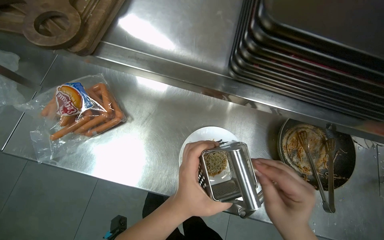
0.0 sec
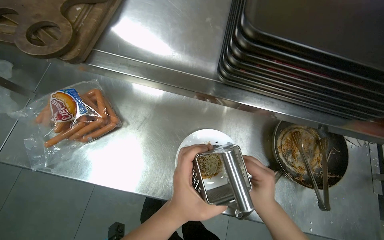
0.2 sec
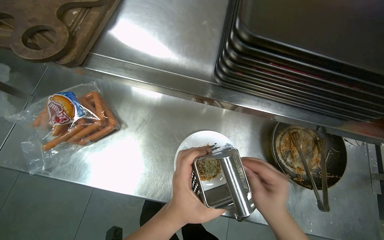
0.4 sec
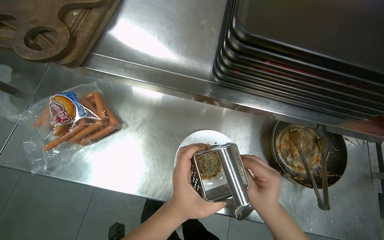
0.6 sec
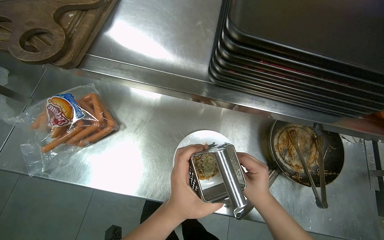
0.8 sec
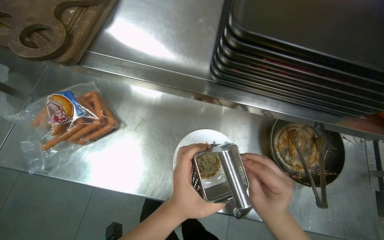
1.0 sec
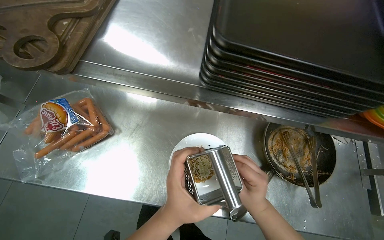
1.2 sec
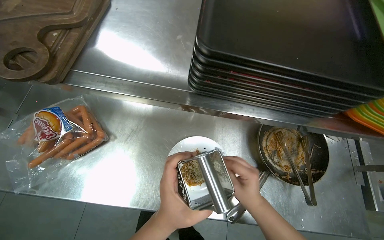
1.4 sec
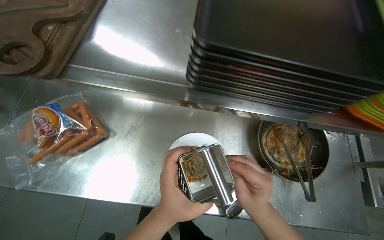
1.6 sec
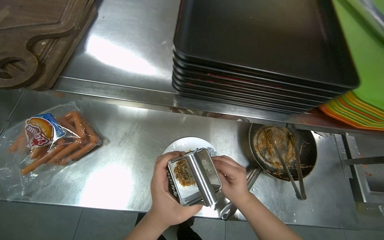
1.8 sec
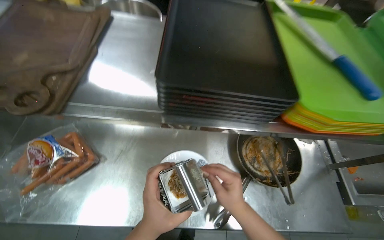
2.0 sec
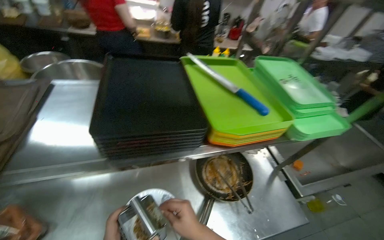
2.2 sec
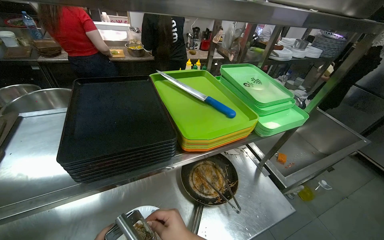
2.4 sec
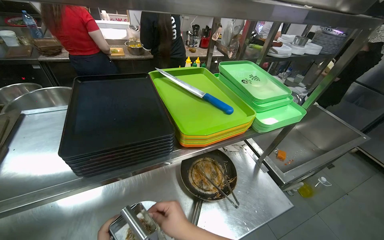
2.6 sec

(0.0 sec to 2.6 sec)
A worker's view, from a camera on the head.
Job: preparing food.
The whole recording: Grating ingredient onto noodles. The worker uses a grater to grate an ingredient onto the plate of noodles.
0.0 sec - 1.2 sec: The hands are busy where they are.
1.2 sec - 2.6 sec: The wearer's head swings roughly 35 degrees to the right. The wearer looks about 20 degrees further upward.

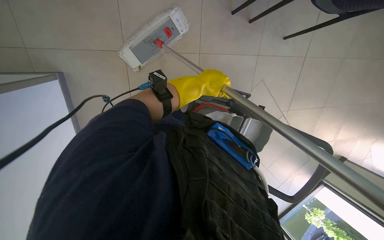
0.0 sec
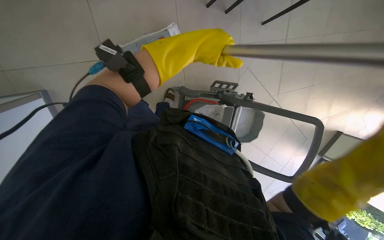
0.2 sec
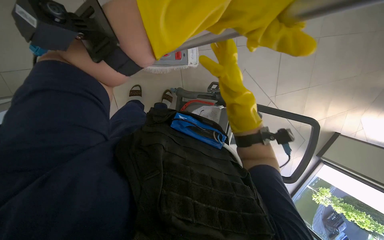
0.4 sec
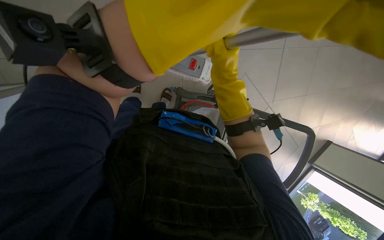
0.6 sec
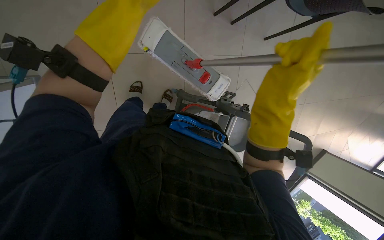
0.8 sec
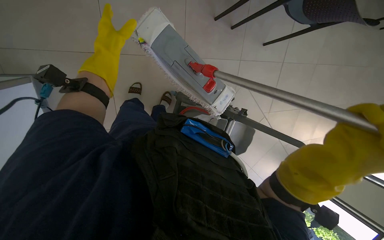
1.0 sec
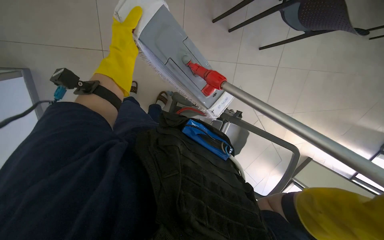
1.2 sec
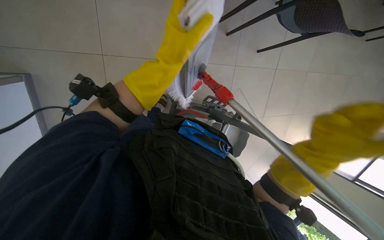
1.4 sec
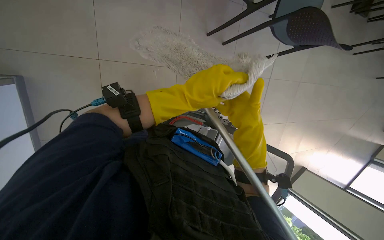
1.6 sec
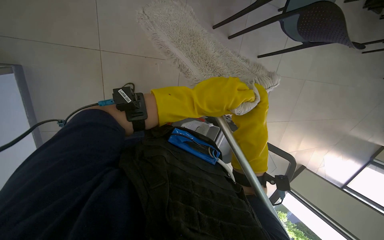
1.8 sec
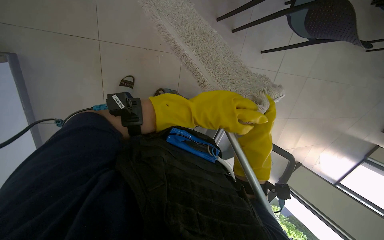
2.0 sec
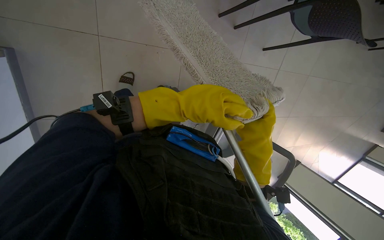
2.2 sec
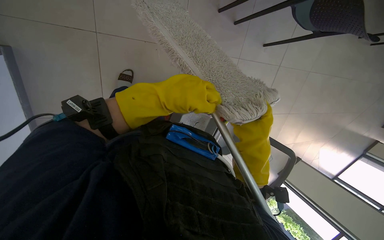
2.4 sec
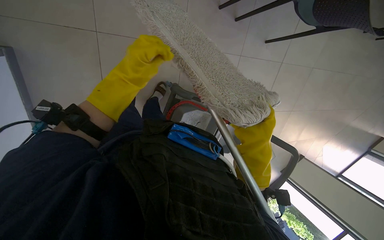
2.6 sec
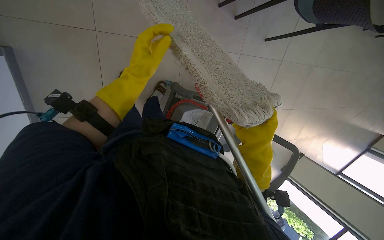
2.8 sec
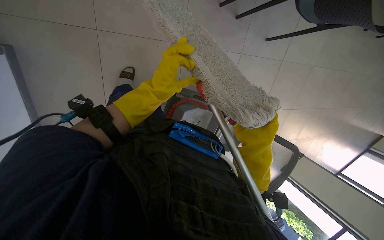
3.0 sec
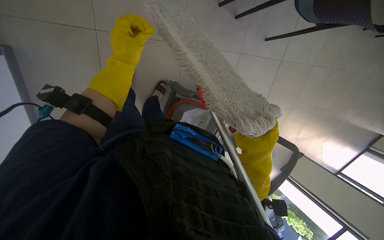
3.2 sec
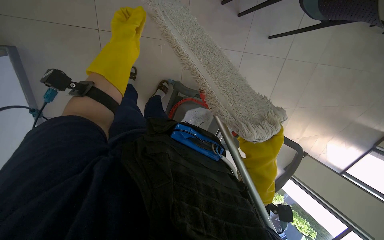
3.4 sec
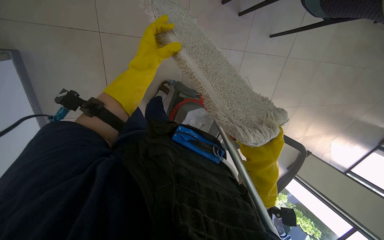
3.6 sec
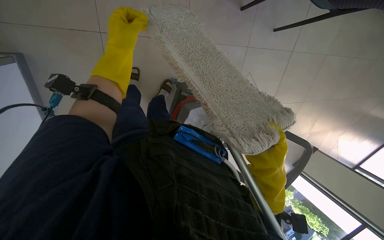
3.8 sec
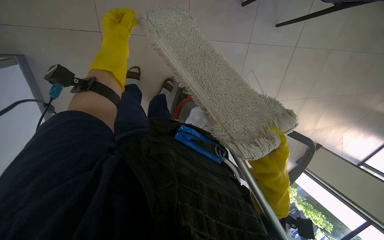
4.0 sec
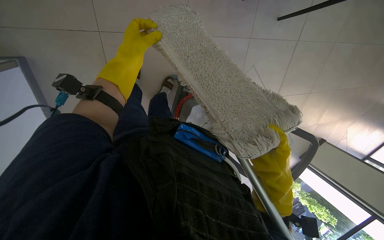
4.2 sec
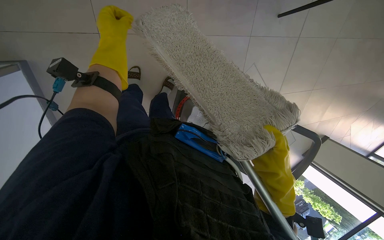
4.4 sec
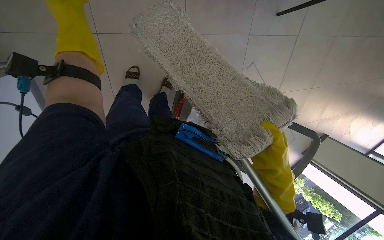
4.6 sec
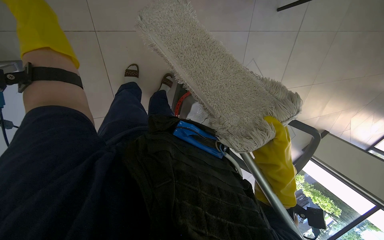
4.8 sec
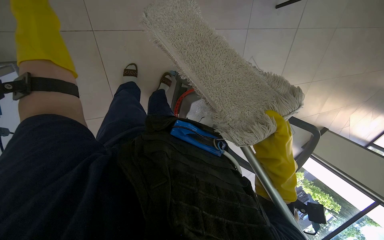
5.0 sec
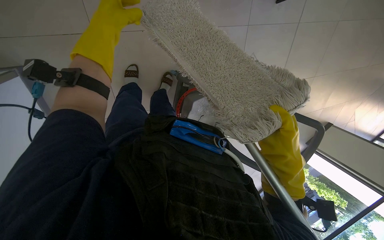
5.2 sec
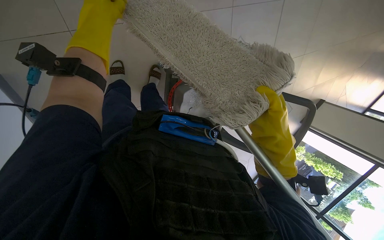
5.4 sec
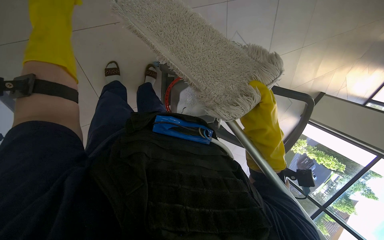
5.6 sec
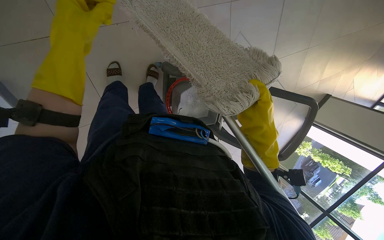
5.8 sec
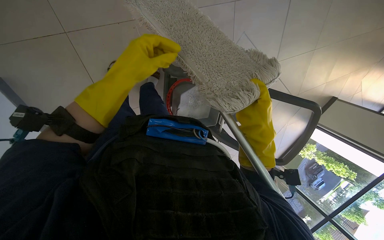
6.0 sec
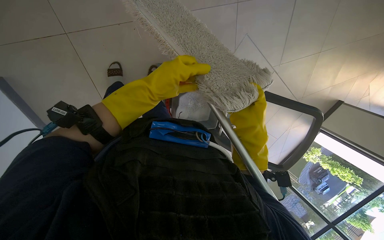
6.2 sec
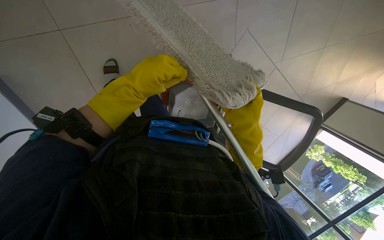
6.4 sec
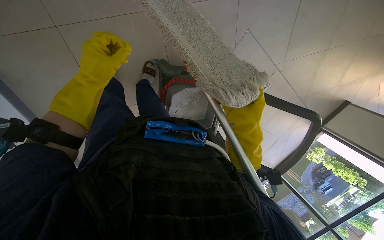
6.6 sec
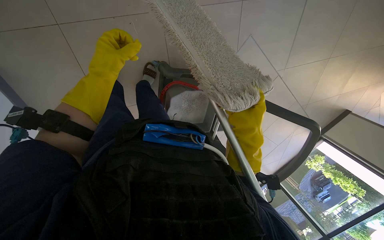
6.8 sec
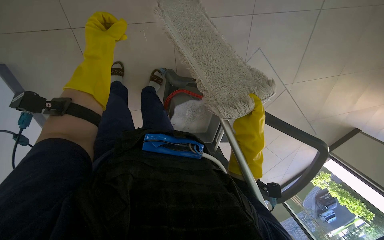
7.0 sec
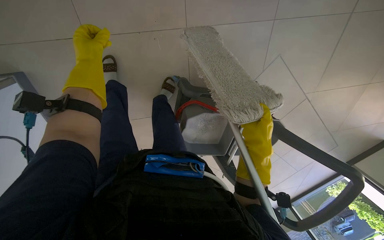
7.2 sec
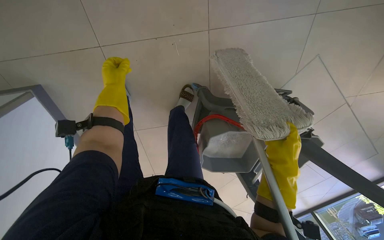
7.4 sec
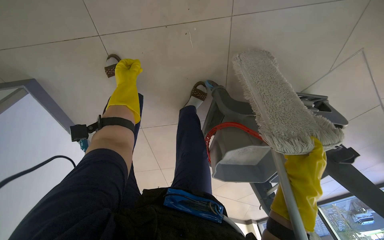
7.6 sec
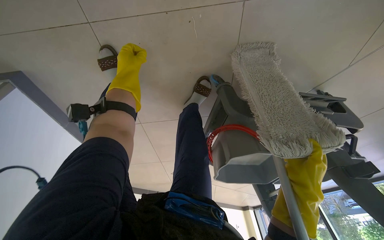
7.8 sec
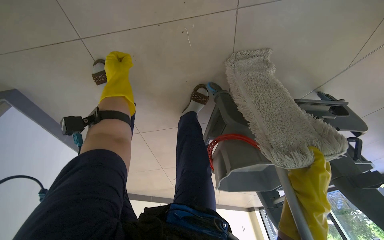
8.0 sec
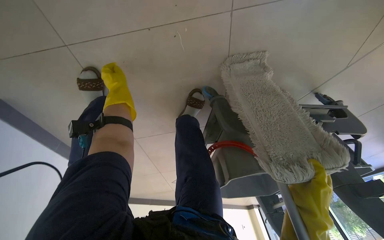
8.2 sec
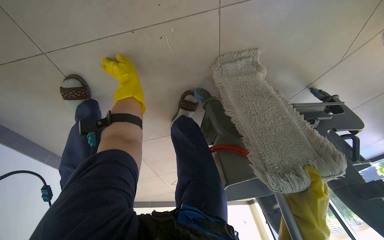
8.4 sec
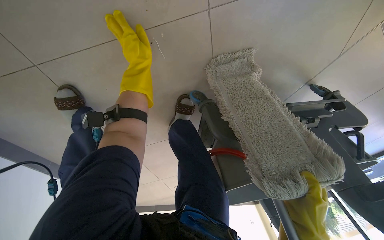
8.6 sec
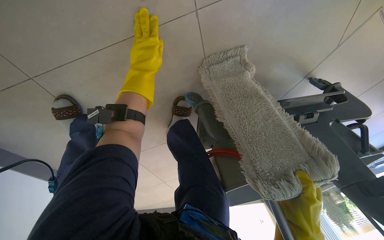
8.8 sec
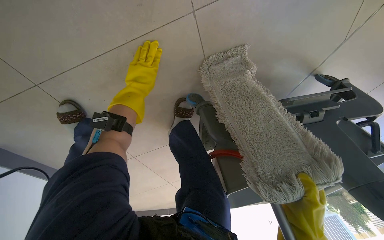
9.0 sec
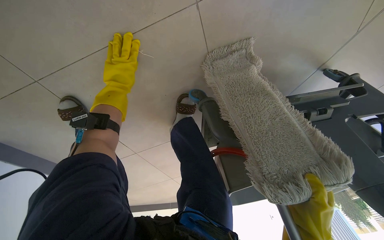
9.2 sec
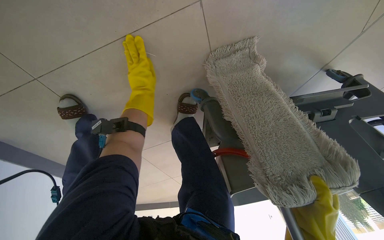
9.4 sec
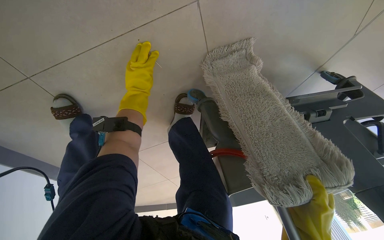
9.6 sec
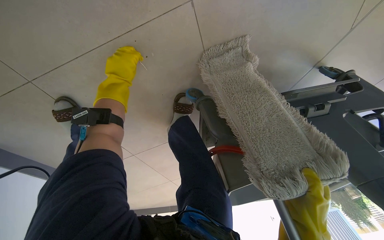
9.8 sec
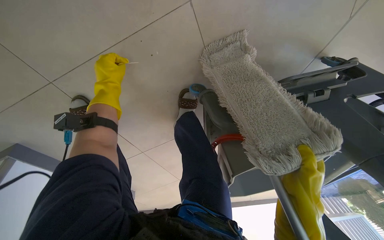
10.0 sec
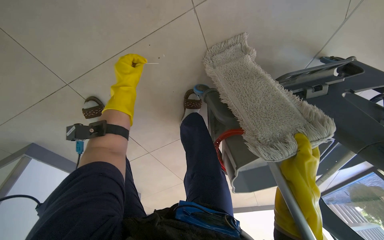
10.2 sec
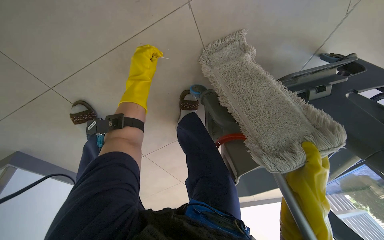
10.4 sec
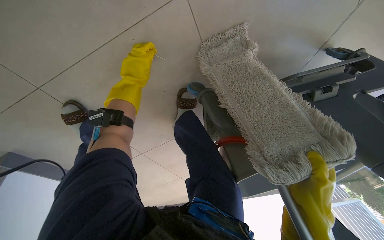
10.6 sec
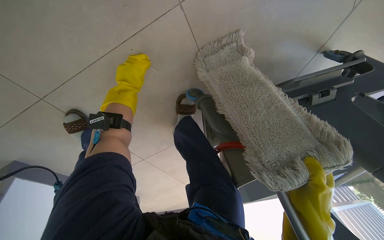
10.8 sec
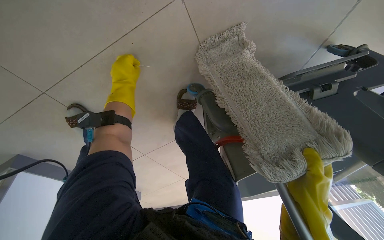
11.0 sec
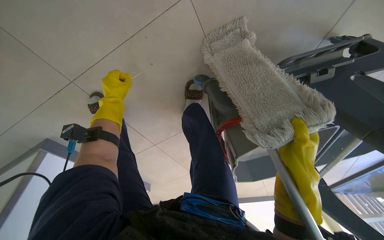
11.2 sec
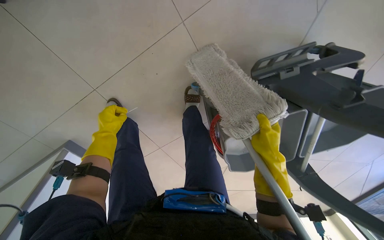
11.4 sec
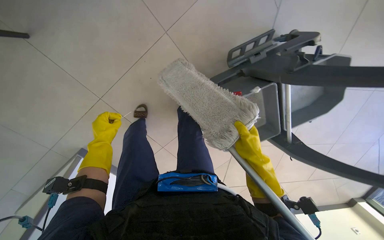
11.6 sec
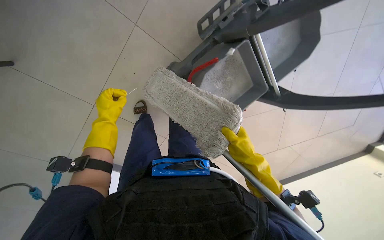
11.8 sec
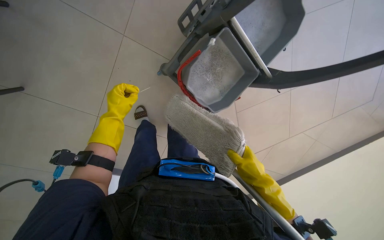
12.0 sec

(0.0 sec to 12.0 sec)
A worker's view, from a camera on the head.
Job: preparing cleaning supplies.
The whole recording: Preparing mop for cleaning. The worker removes the mop head, cleans it in the bucket, and reattaches it to the handle.
1.6 sec - 3.0 sec: The left hand travels farther from the camera and to the left by some 20 cm.
3.0 sec - 4.4 sec: The left hand goes roughly 25 cm up the picture and to the left.
6.0 sec - 7.6 sec: The wearer looks approximately 20 degrees further to the left. The left hand is displaced farther from the camera by about 15 cm, and travels to the left and back again, approximately 10 cm each way, while the right hand heads to the right, covering some 10 cm.
7.6 sec - 9.0 sec: The left hand swings nearer and farther, about 10 cm each way, with 2 reversals.
9.0 sec - 10.4 sec: The left hand moves approximately 10 cm to the left and comes back.
10.4 sec - 12.0 sec: The left hand shifts about 15 cm down the picture.

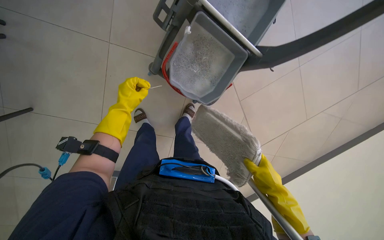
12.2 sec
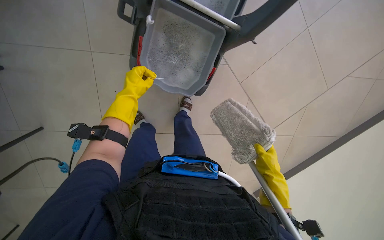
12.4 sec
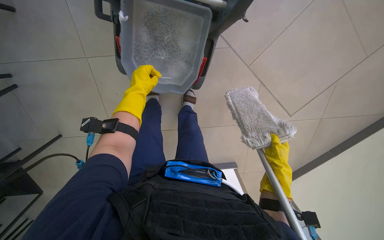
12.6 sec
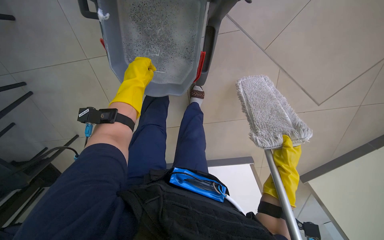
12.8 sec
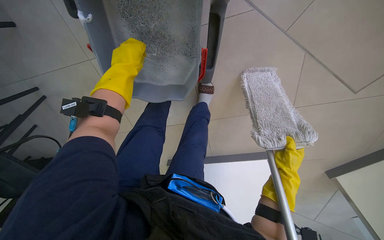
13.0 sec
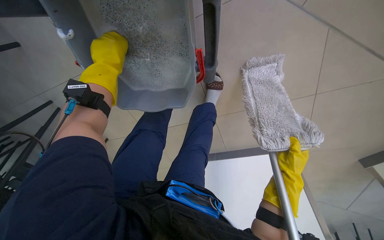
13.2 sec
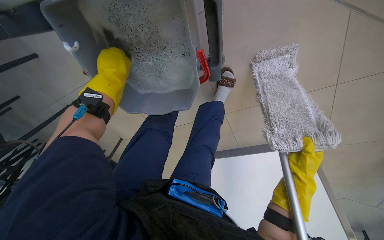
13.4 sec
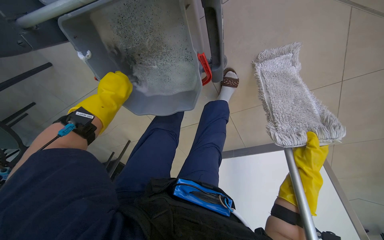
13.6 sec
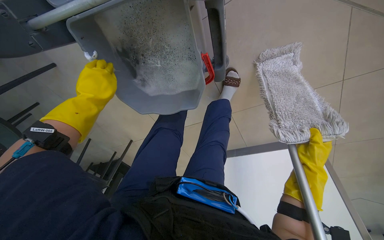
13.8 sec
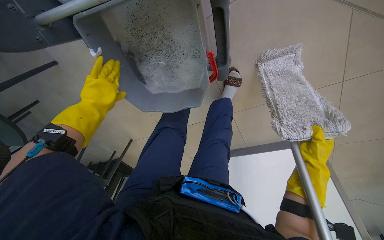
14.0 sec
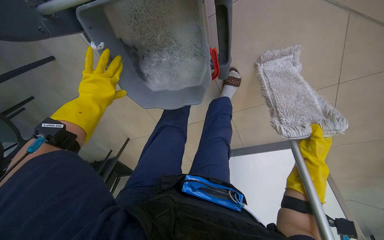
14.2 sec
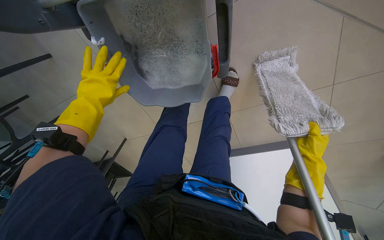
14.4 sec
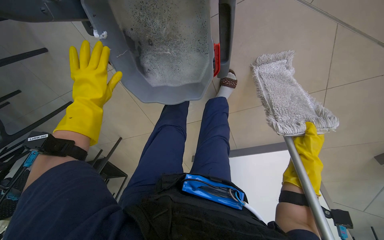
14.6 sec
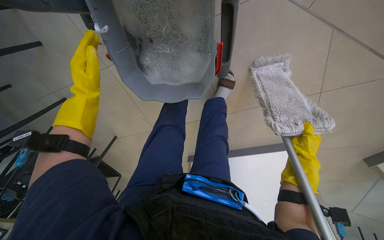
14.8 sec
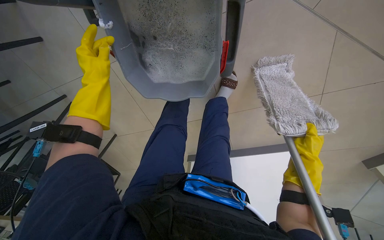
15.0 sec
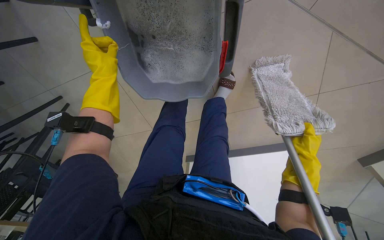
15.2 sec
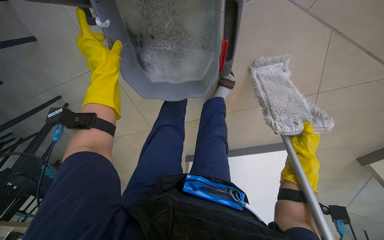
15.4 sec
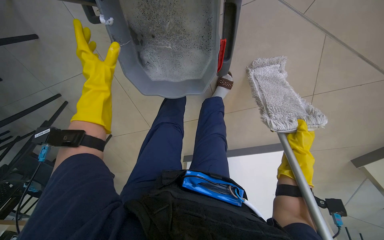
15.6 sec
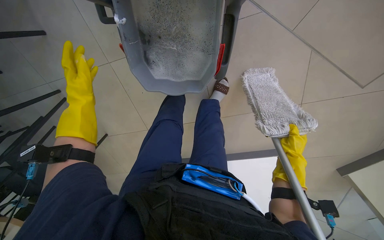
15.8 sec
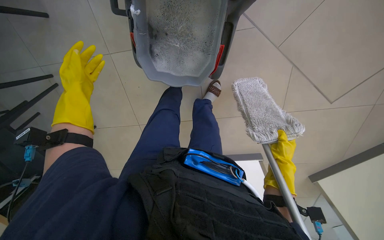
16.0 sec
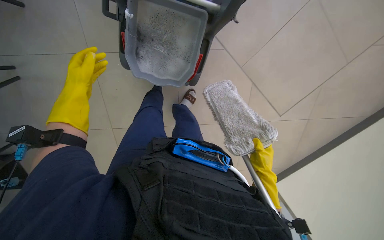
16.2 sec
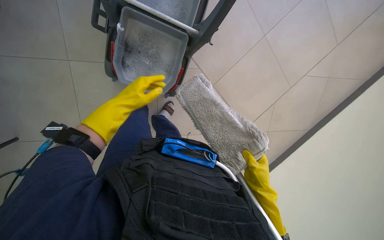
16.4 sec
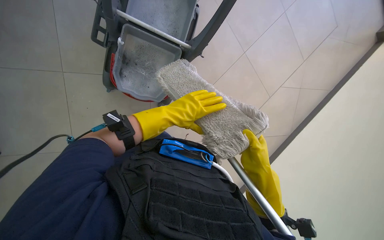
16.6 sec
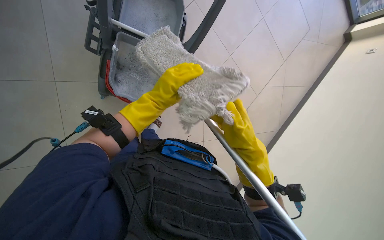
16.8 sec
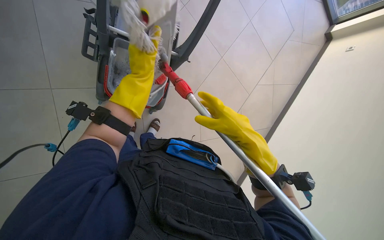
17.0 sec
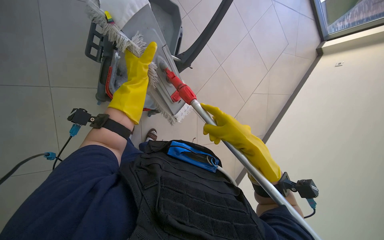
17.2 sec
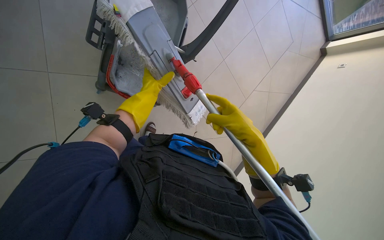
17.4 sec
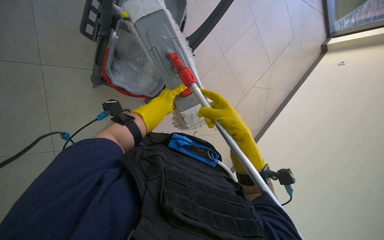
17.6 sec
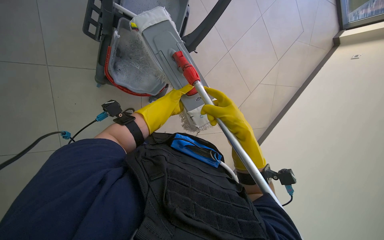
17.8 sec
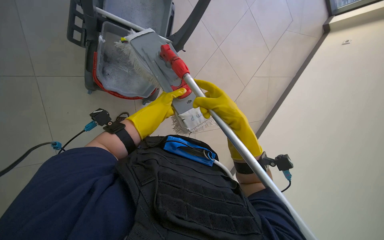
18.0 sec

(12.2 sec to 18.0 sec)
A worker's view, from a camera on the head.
Job: preparing cleaning supplies.
The whole recording: Preparing mop for cleaning. The worker removes the mop head, cleans it in the bucket, and reattaches it to the handle.
12.2 sec - 13.6 sec: The wearer moves roughly 50 cm. The camera sweeps to the left, by about 35 degrees. The view tilts about 15 degrees downward.
13.6 sec - 15.0 sec: The left hand goes nearer and farther, approximately 10 cm each way, reversing 2 times.
15.0 sec - 16.6 sec: The camera sweeps to the right, by roughly 35 degrees. The view tilts roughly 15 degrees upward.
16.6 sec - 18.0 sec: The left hand moves farther from the camera, some 10 cm; the right hand travels nearer to the camera and to the left by approximately 15 cm.
